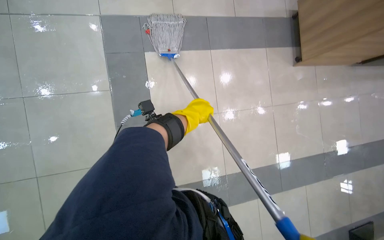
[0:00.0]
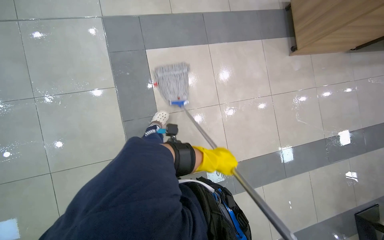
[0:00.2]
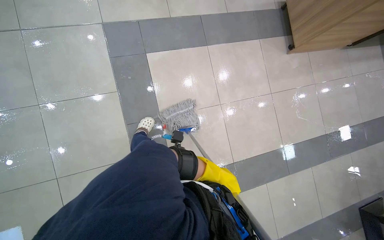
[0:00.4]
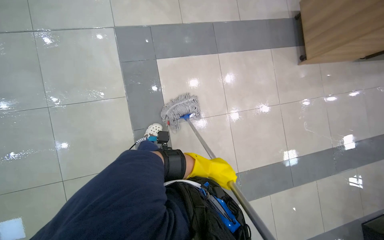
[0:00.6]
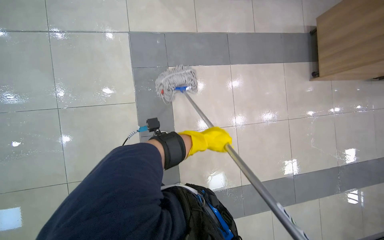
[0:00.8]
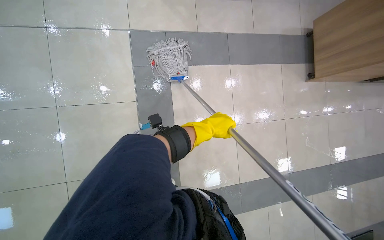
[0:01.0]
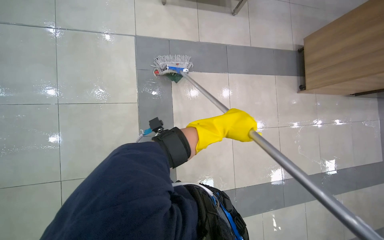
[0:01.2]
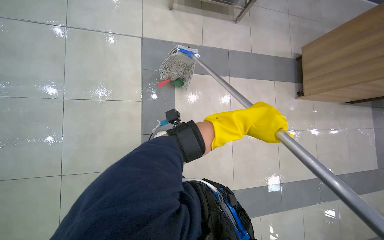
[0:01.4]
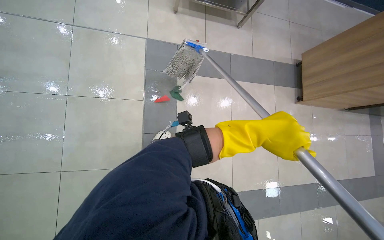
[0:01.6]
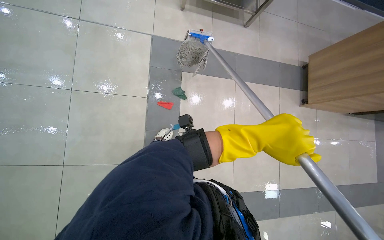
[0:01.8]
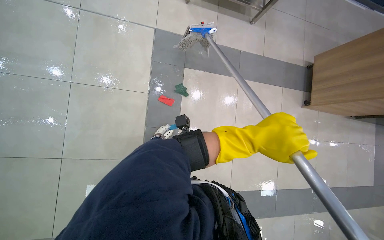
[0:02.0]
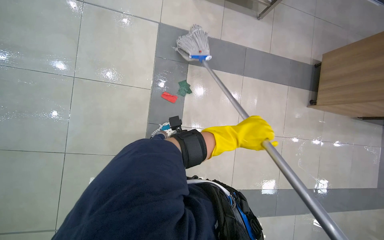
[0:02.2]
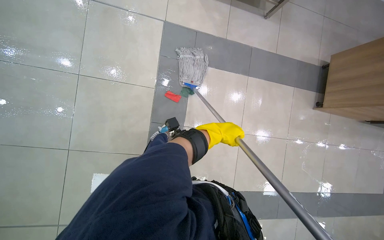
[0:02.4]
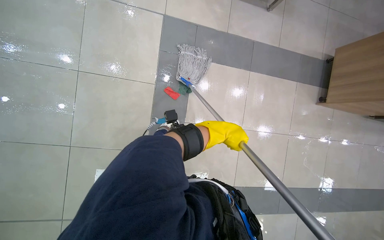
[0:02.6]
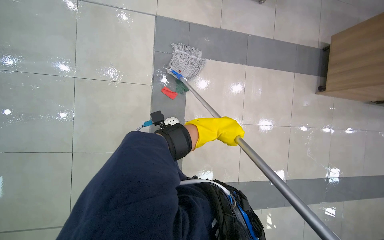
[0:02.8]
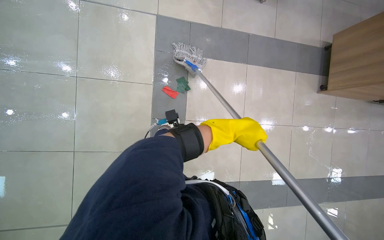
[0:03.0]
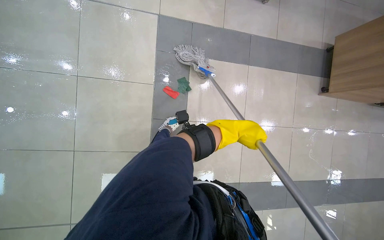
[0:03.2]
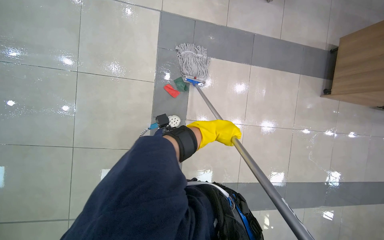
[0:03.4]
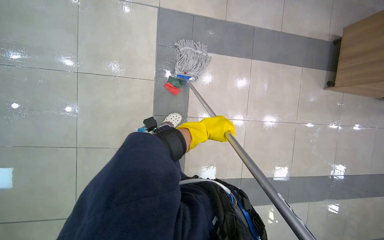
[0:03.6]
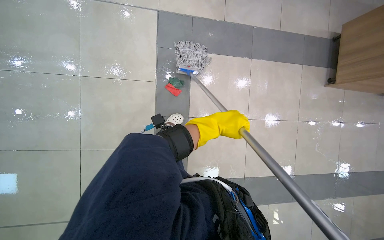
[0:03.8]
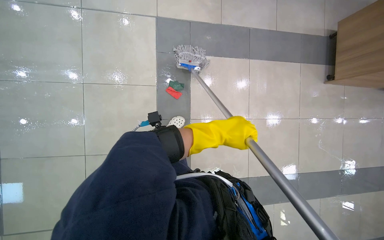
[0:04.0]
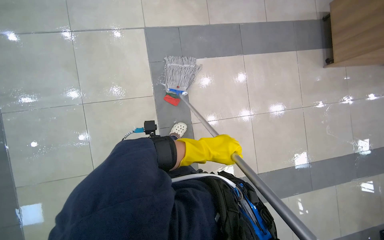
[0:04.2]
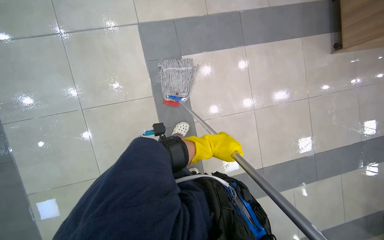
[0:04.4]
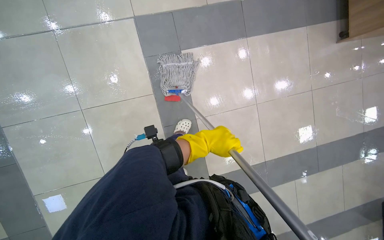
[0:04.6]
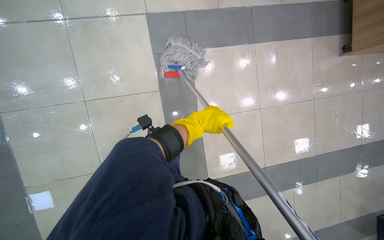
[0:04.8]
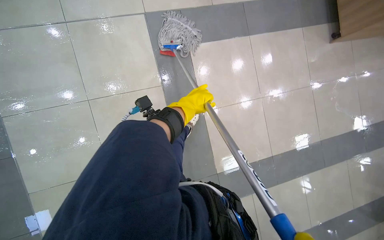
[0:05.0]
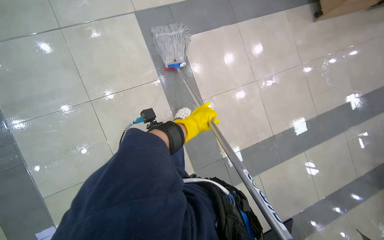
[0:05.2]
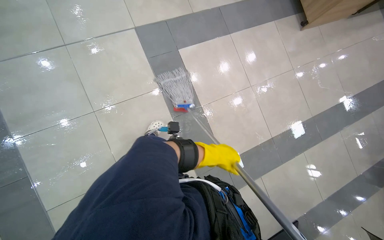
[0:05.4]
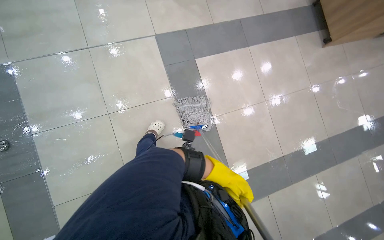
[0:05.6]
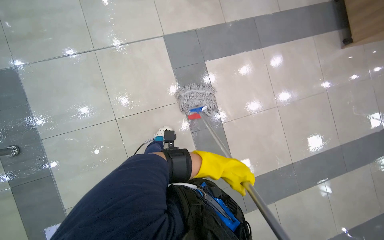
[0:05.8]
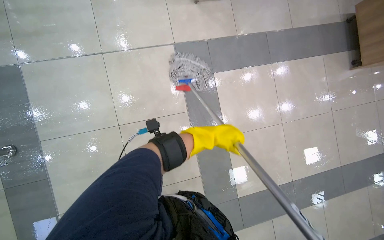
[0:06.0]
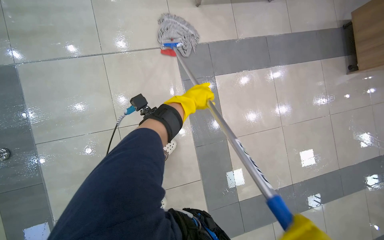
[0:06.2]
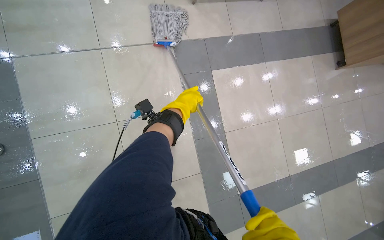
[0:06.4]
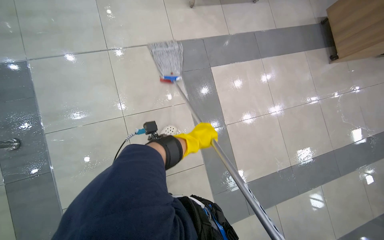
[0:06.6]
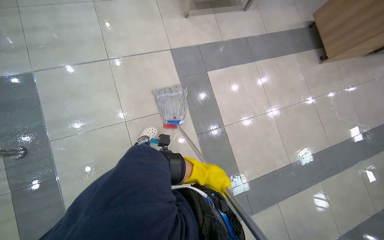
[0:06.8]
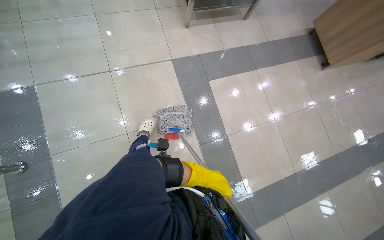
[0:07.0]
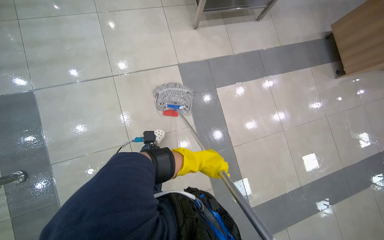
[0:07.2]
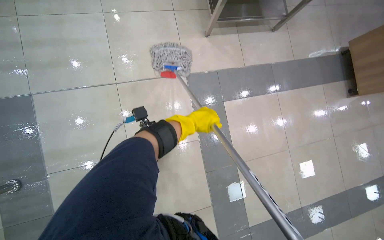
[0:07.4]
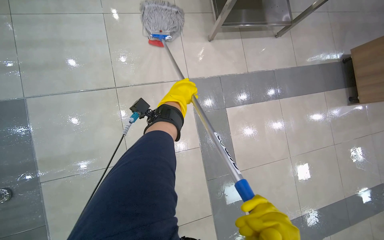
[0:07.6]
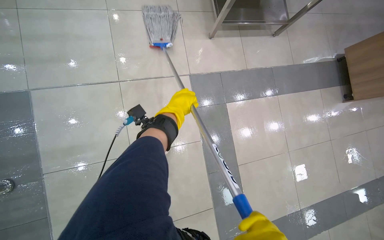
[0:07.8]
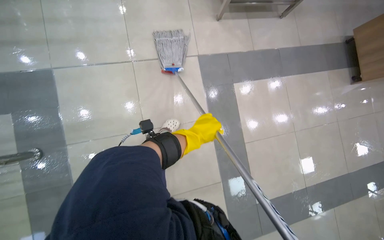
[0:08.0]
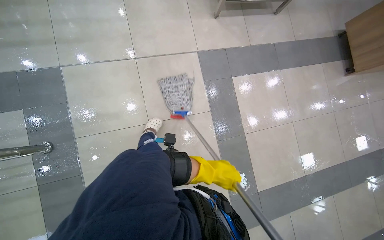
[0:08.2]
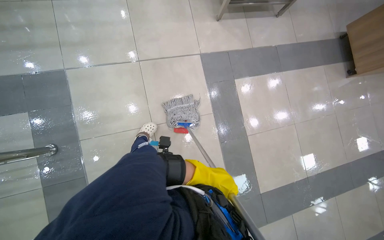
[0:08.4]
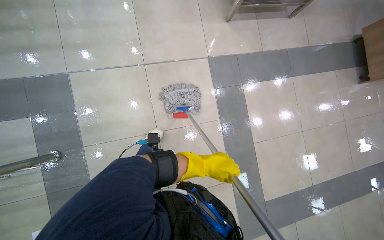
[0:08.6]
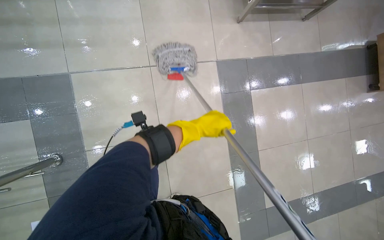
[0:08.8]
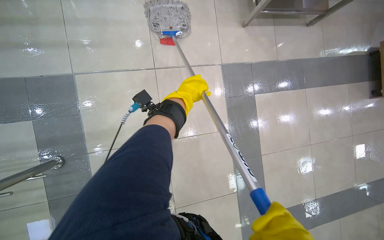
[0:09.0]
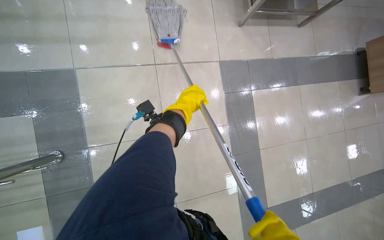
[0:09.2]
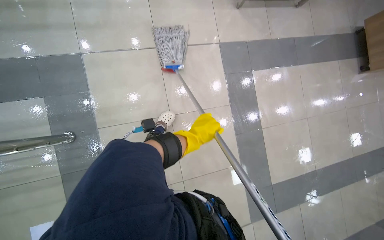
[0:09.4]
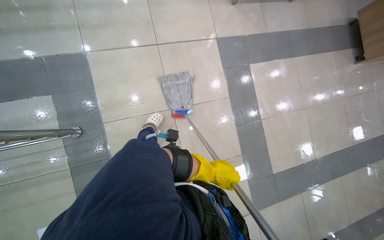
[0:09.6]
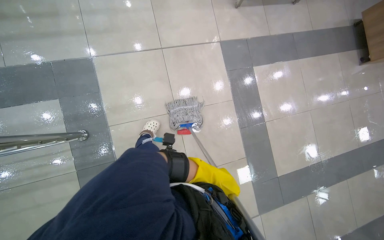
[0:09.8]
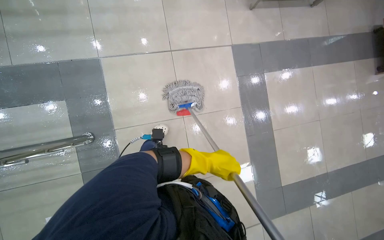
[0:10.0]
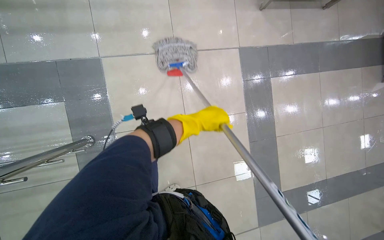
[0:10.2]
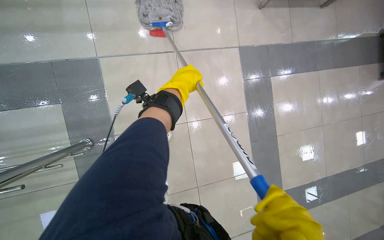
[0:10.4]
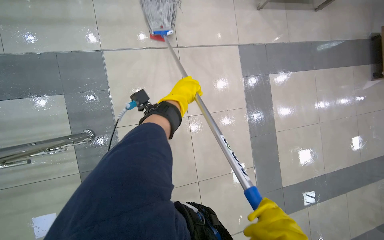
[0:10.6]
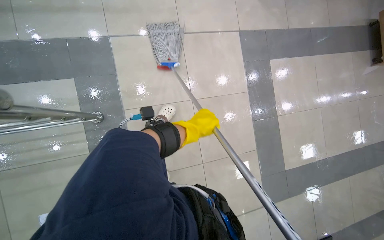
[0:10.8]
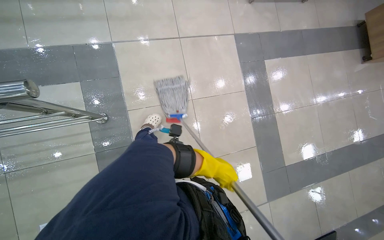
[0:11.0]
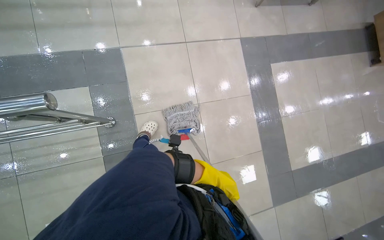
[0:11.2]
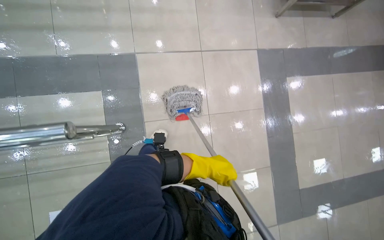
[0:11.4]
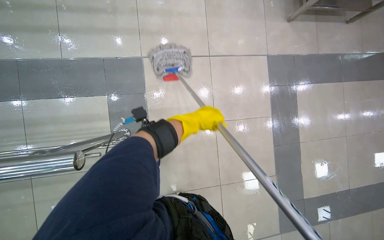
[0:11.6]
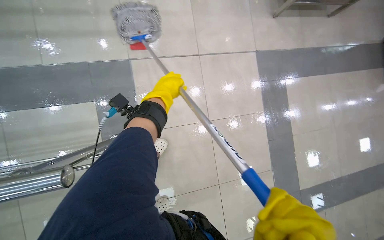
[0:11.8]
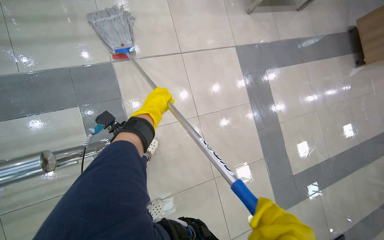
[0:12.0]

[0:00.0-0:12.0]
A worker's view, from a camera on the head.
Job: mopping floor.
The whole recording: Mopping cafeteria floor. The worker mops the tiled floor of the cafeteria with a string mop.
0:00.0 to 0:01.6: The right hand shifts some 20 cm nearer to the camera.
0:01.6 to 0:03.0: The right hand moves to the left, roughly 15 cm, and travels farther from the camera and back again, roughly 20 cm each way.
0:03.0 to 0:04.4: The right hand goes about 10 cm farther from the camera.
0:06.0 to 0:07.6: The right hand goes up and down the picture, approximately 30 cm each way, reversing 2 times.
0:07.6 to 0:09.0: The right hand moves roughly 60 cm down the picture and comes back.
0:09.0 to 0:10.4: The right hand moves nearer to the camera, about 10 cm, and moves about 60 cm down the picture and comes back.
0:10.4 to 0:12.0: The right hand shifts some 25 cm to the left, and moves about 60 cm down the picture and comes back.

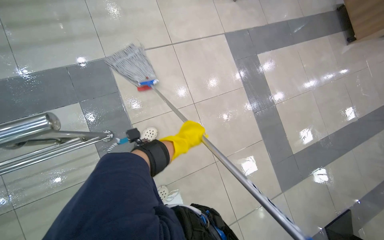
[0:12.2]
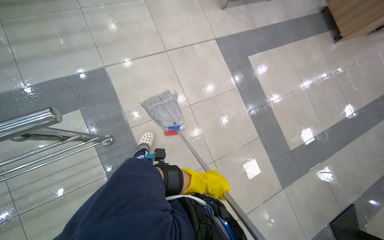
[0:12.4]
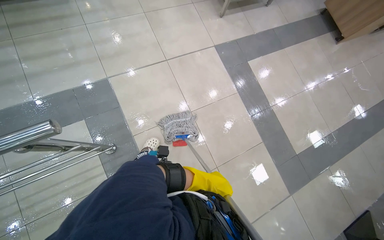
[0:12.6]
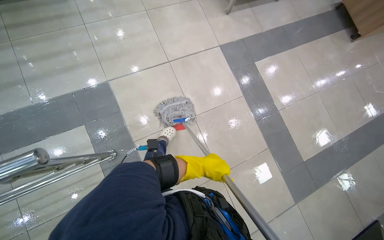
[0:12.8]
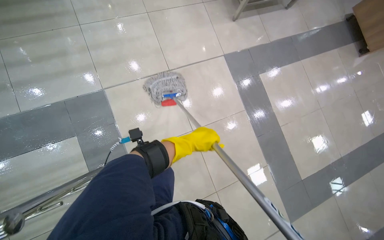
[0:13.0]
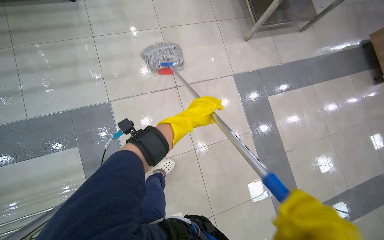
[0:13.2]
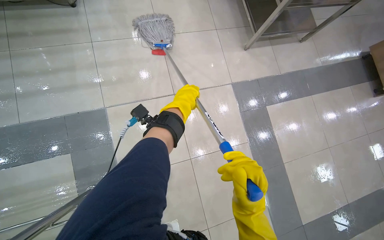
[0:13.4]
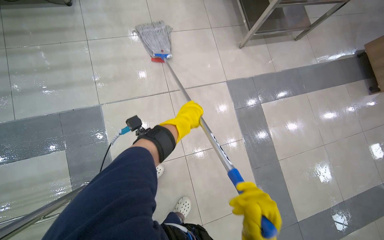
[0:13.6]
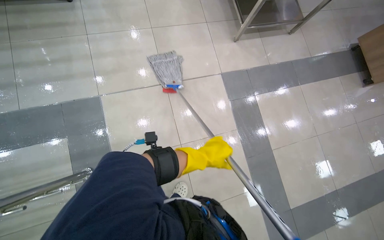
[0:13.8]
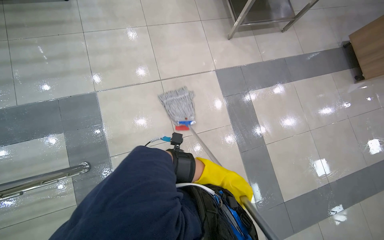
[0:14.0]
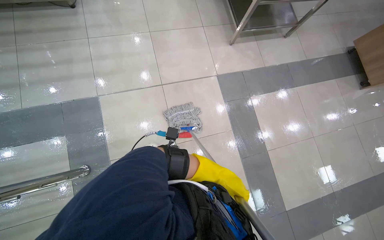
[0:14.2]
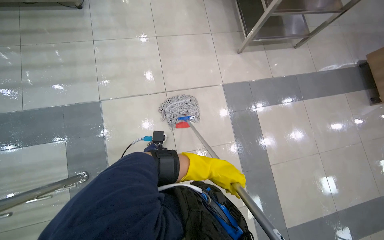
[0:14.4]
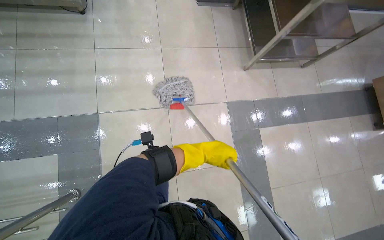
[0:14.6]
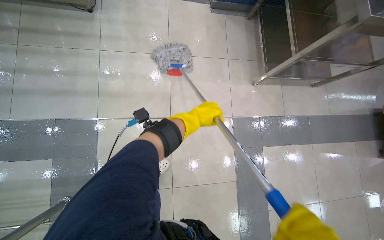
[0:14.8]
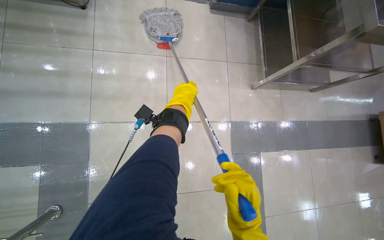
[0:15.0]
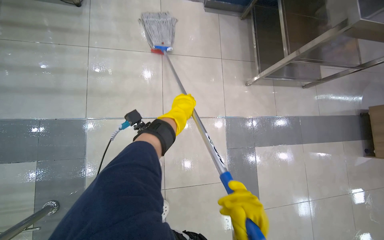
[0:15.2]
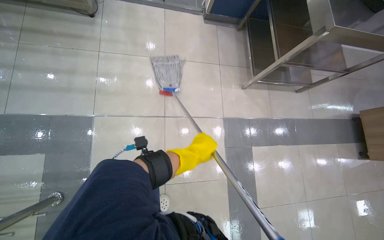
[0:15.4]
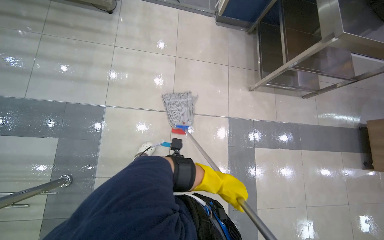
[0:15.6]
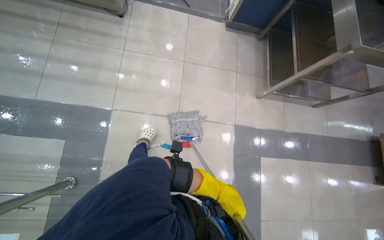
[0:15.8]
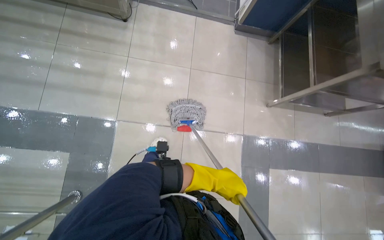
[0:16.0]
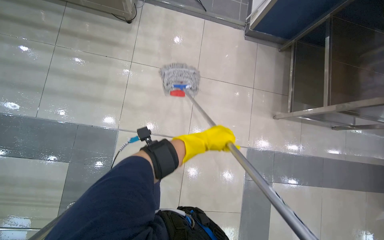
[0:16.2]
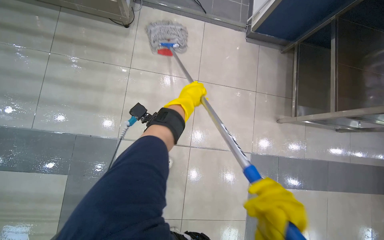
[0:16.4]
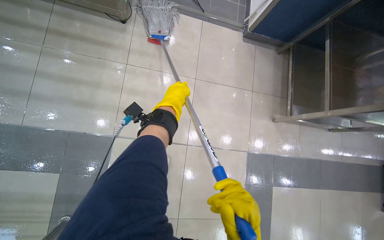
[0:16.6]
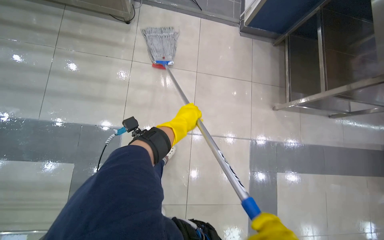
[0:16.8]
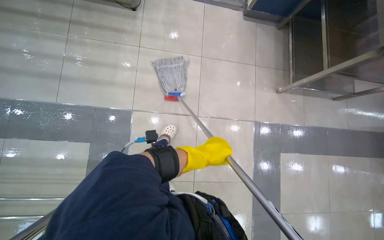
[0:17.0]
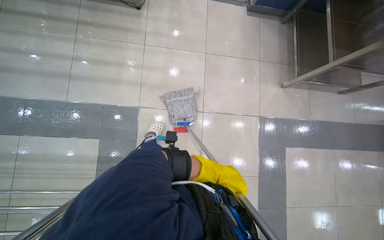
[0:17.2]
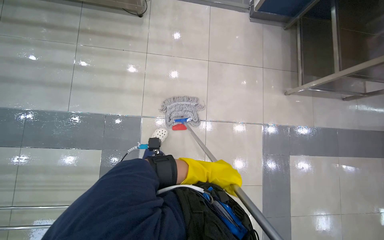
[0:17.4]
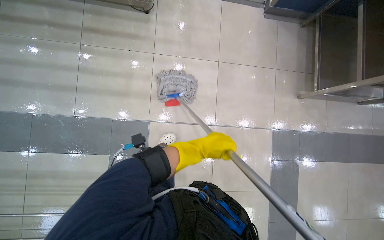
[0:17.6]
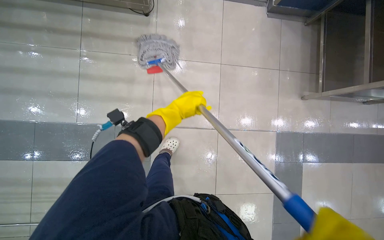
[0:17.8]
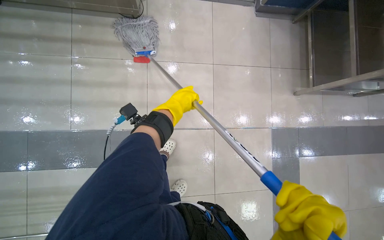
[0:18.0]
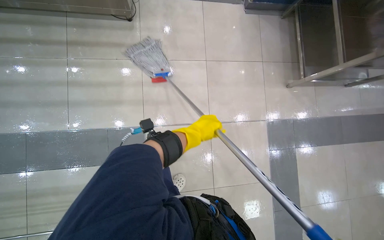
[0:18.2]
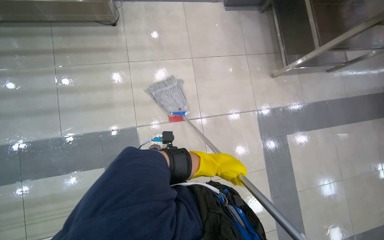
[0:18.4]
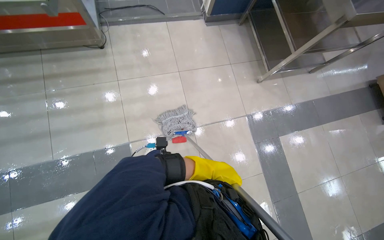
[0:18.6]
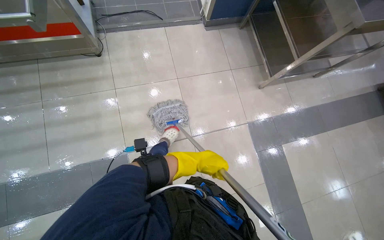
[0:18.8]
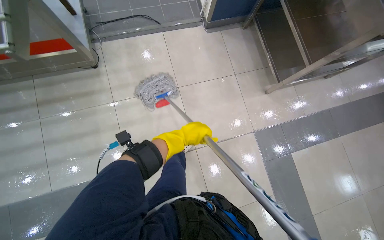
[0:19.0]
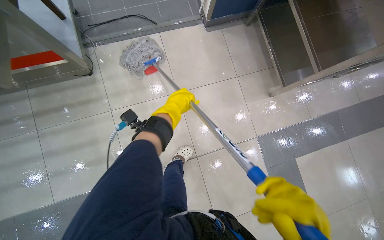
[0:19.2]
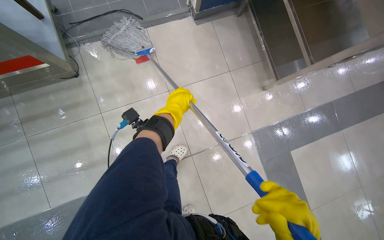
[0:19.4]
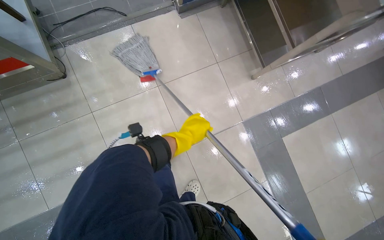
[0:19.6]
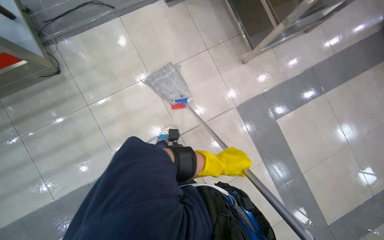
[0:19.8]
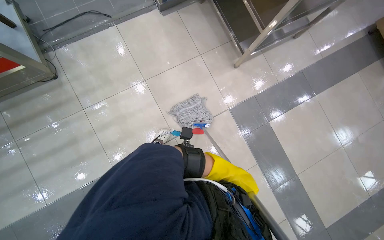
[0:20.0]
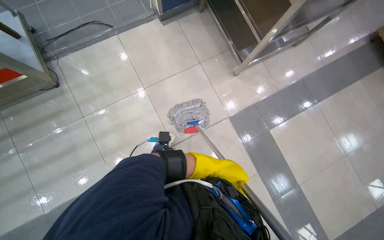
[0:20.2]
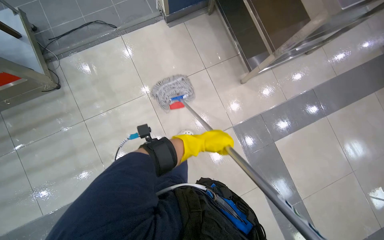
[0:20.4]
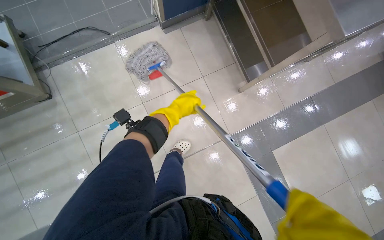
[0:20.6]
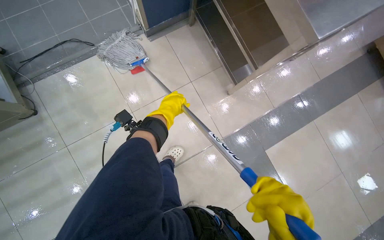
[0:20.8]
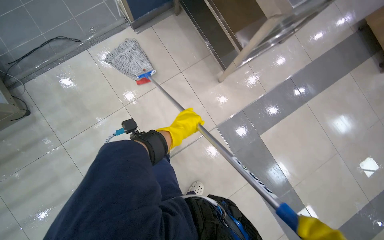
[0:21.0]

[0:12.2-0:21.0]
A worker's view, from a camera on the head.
Job: mopping floor.
The whole recording: Mopping cafeteria floor. The worker mops the tiled floor of the cafeteria with a string mop.
0:12.2 to 0:13.6: The camera travels roughly 40 cm.
0:13.6 to 0:15.2: The right hand goes down the picture and returns, about 40 cm each way.
0:15.2 to 0:16.6: The right hand travels down the picture and back again, about 40 cm each way.
0:16.6 to 0:18.0: The right hand travels down the picture and back again, about 60 cm each way.
0:18.0 to 0:19.6: The camera is carried approximately 40 cm.
0:19.6 to 0:21.0: The right hand swings up and down the picture, roughly 30 cm each way, with 2 reversals.
